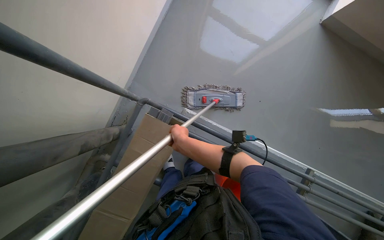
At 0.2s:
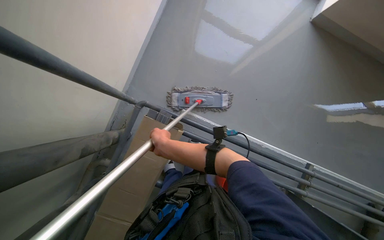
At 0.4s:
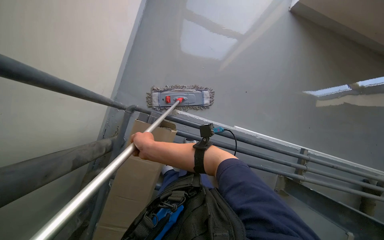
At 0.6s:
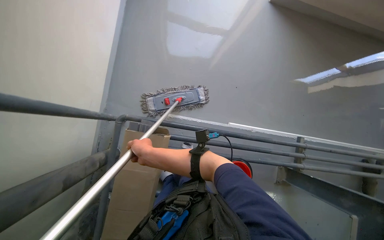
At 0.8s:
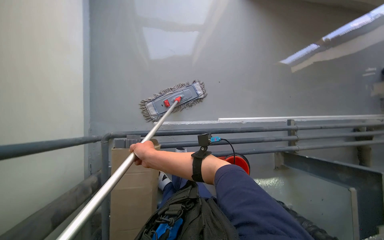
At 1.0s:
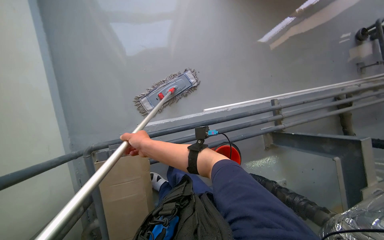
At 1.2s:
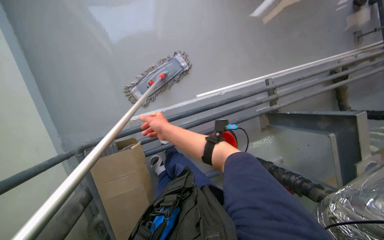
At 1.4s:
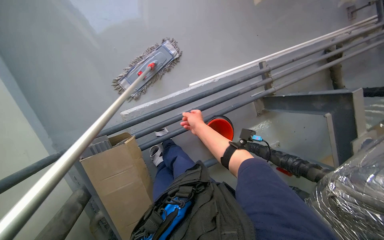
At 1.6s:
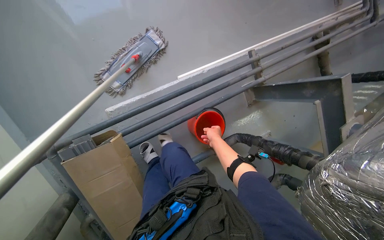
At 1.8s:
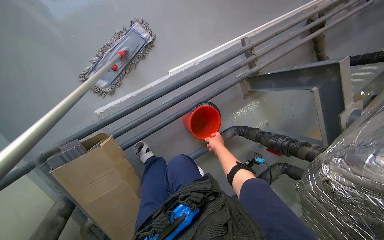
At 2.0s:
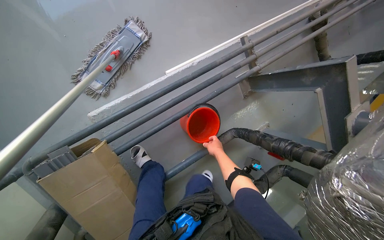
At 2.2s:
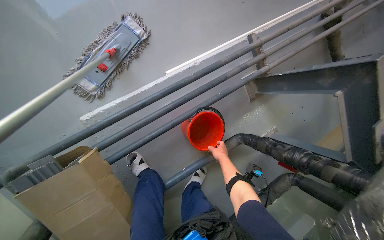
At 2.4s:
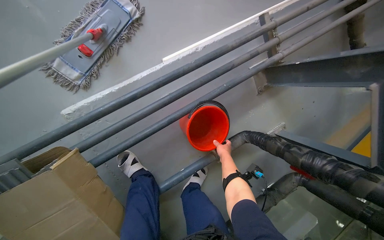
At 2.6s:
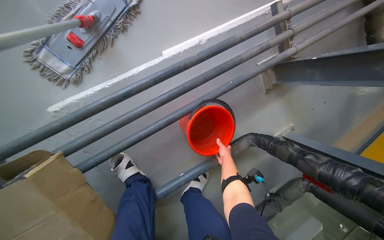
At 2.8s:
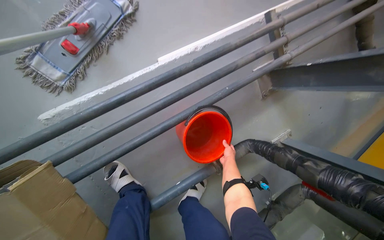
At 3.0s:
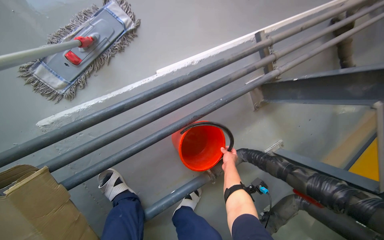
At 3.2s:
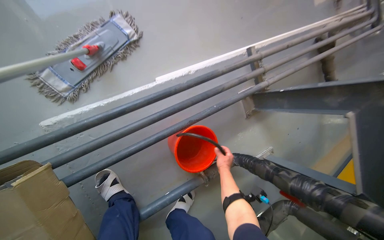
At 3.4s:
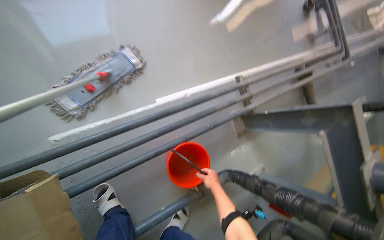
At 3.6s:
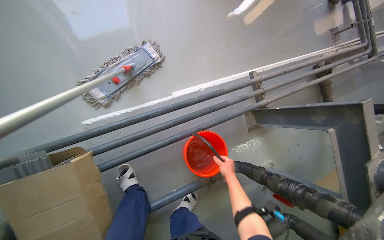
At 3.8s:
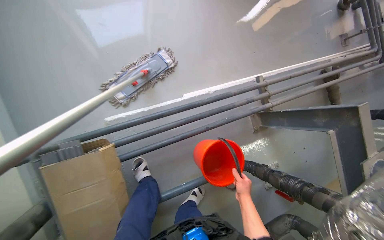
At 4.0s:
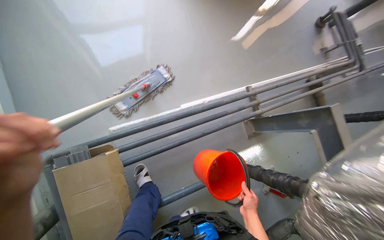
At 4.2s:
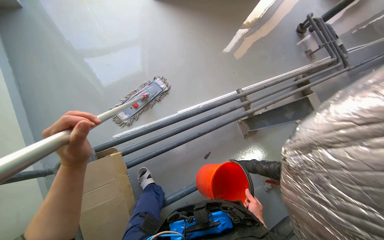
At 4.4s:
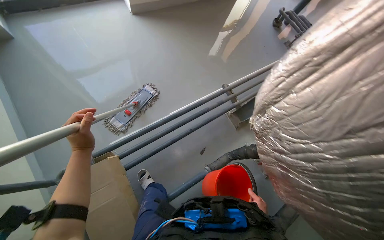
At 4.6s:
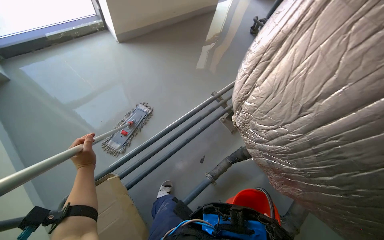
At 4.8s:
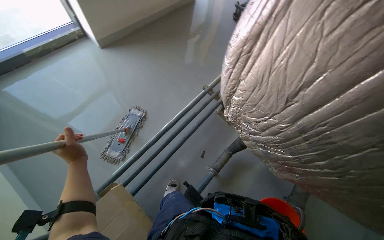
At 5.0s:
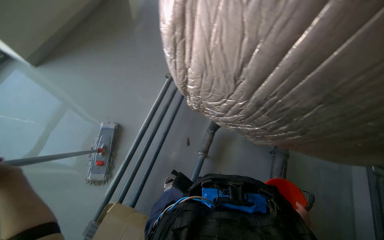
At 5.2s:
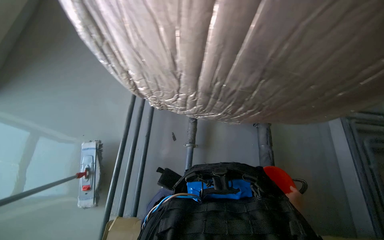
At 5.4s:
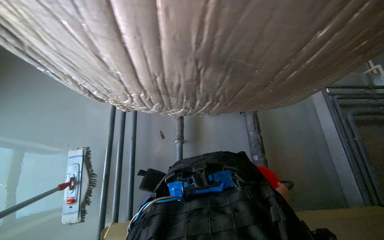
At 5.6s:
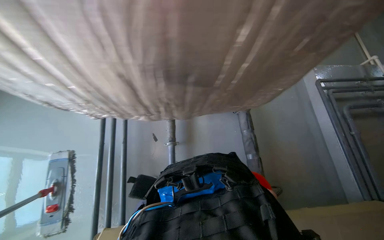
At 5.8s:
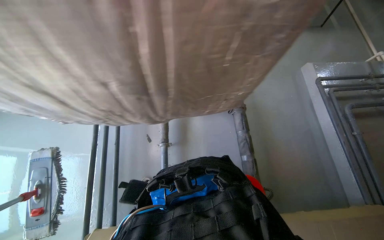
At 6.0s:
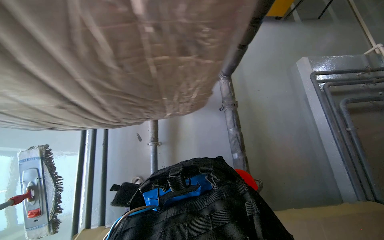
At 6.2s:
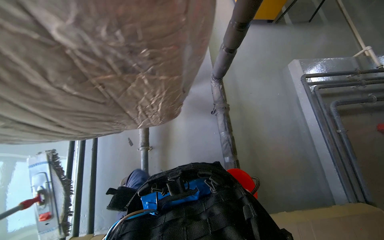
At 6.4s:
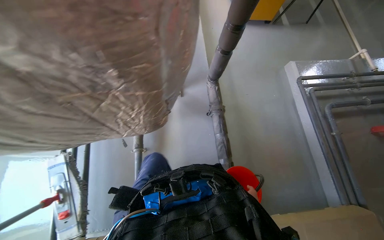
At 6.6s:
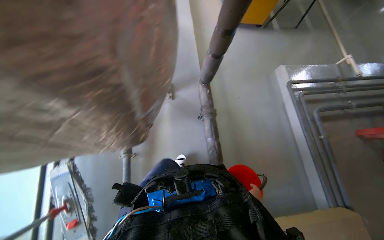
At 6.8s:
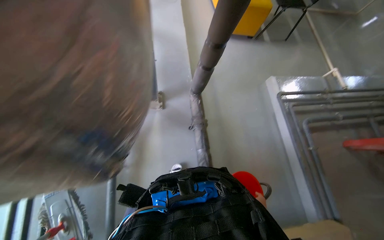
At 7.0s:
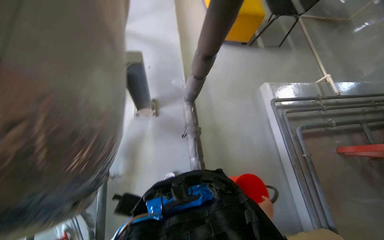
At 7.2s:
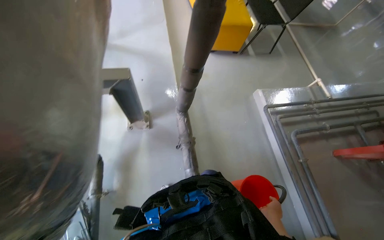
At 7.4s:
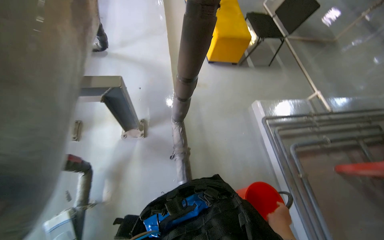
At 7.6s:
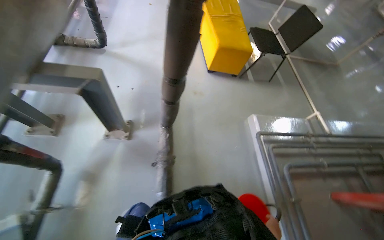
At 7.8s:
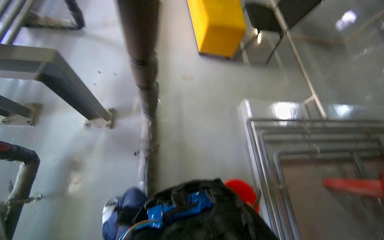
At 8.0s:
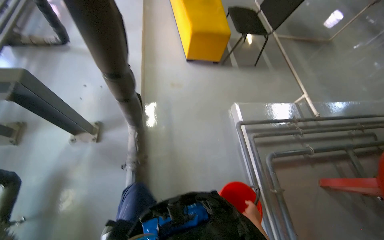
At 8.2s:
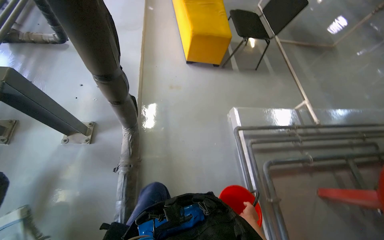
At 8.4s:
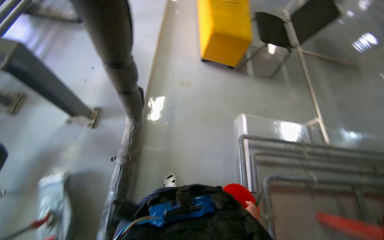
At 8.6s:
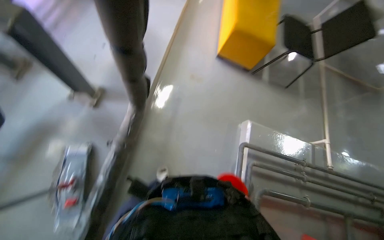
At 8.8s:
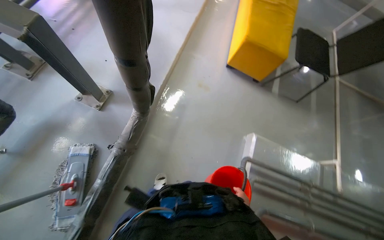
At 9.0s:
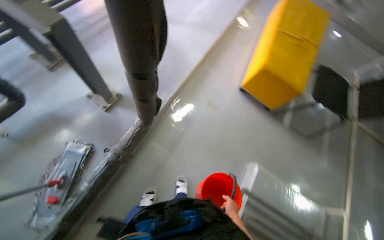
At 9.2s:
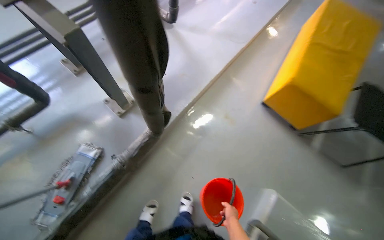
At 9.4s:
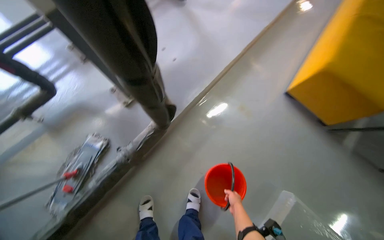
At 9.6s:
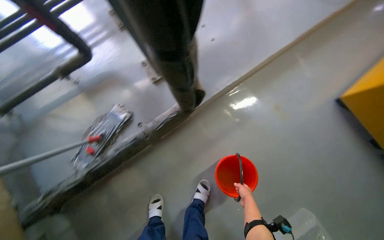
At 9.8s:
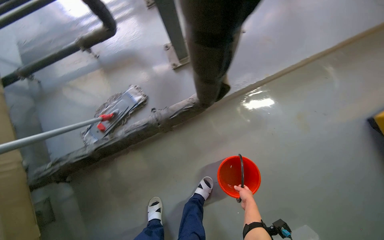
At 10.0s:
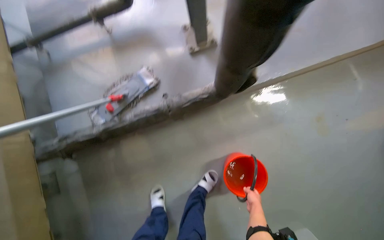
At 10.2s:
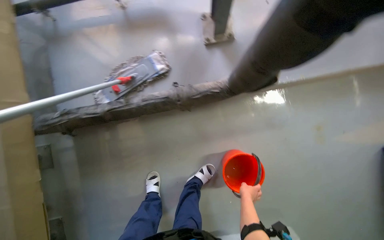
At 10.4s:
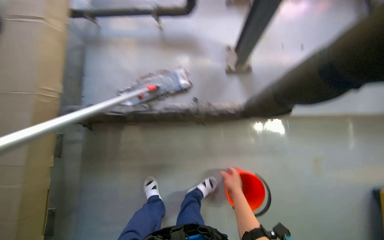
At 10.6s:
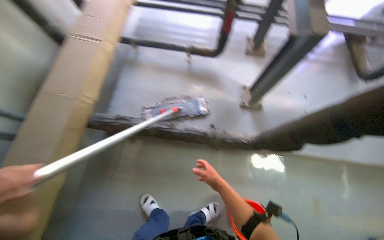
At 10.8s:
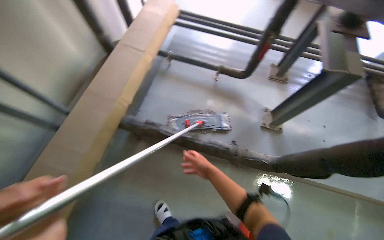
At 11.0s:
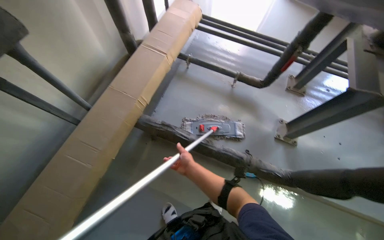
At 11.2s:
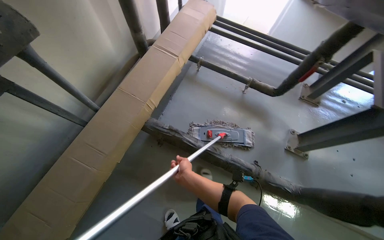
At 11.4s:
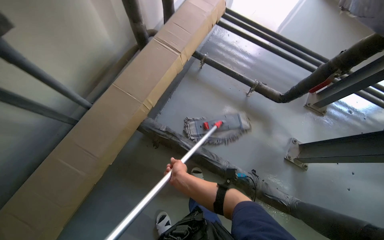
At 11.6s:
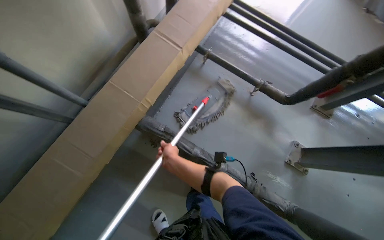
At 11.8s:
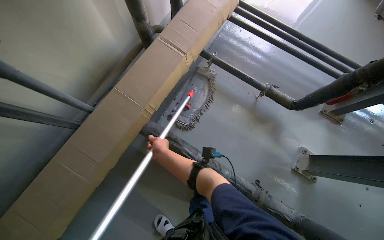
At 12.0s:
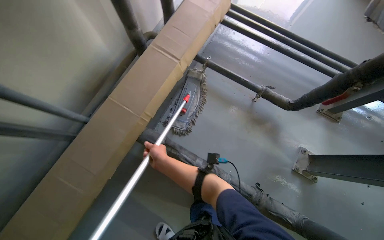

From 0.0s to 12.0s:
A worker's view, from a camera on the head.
Job: mopping floor.
The whole recording: Mopping floor. The worker mops the floor, occasionally wringing and adjusting the mop head.
From 0.0s to 1.6s: The wearer's head swings approximately 50 degrees to the right. The camera pitches downward, by roughly 15 degrees.
From 3.0s to 4.4s: The camera is carried about 60 cm. The view tilts some 25 degrees upward.
From 4.4s to 6.0s: The head travels about 40 cm. The head turns to the right by approximately 65 degrees.
From 6.0s to 7.6s: The camera is carried approximately 60 cm. The view tilts some 15 degrees upward.
From 7.6s to 9.0s: The camera travels roughly 50 cm. The wearer's head swings roughly 35 degrees to the left.
From 9.0s to 10.4s: The wearer's head swings some 55 degrees to the left. The view tilts roughly 15 degrees downward.
From 10.4s to 12.0s: The camera is carried about 60 cm. Everything in view rotates about 30 degrees clockwise.

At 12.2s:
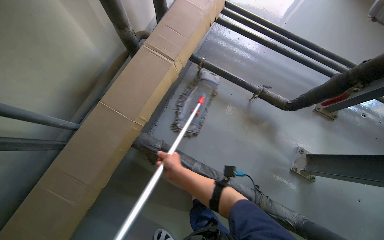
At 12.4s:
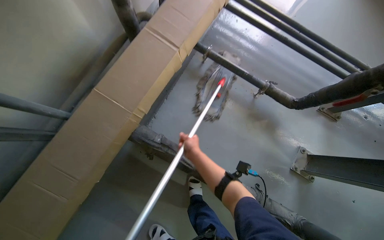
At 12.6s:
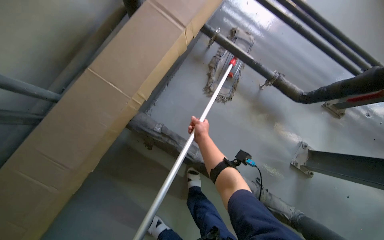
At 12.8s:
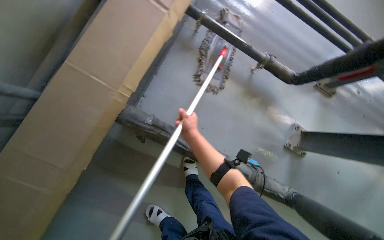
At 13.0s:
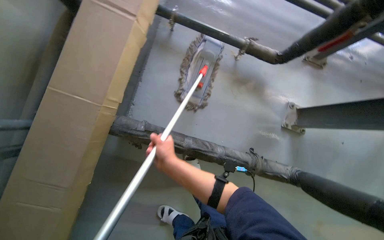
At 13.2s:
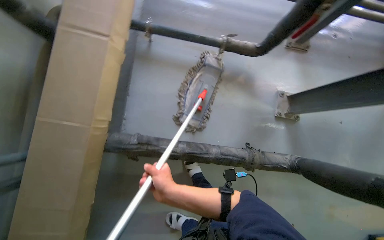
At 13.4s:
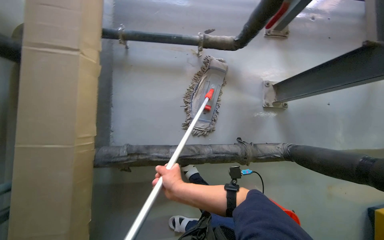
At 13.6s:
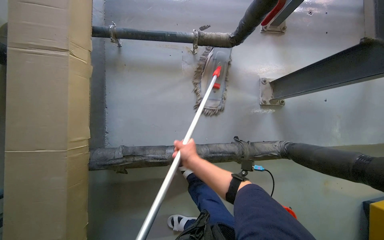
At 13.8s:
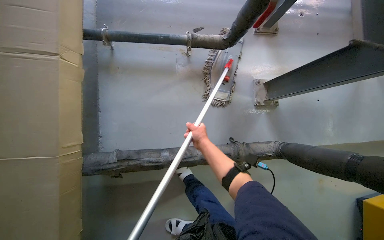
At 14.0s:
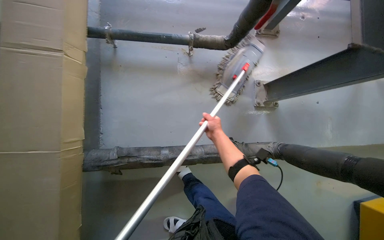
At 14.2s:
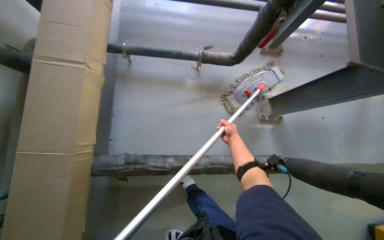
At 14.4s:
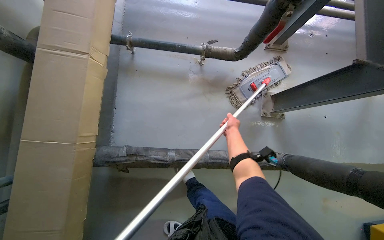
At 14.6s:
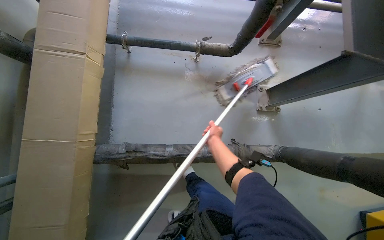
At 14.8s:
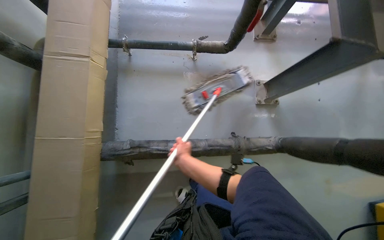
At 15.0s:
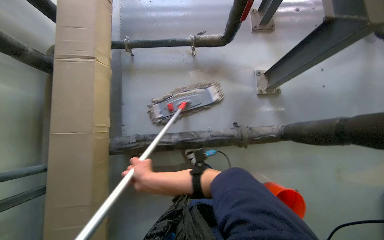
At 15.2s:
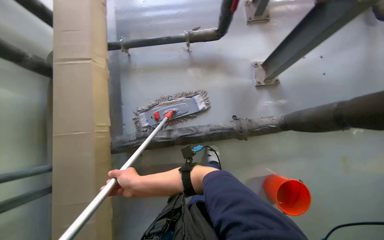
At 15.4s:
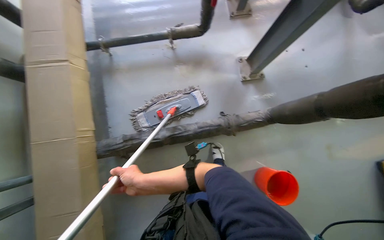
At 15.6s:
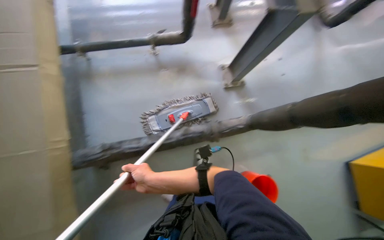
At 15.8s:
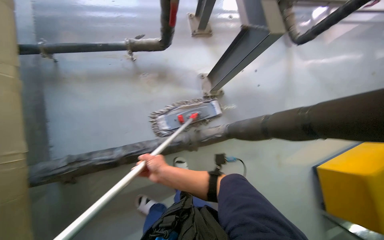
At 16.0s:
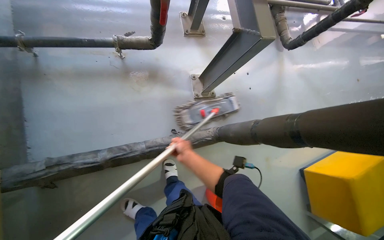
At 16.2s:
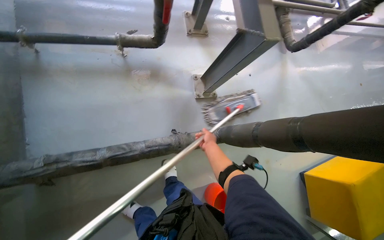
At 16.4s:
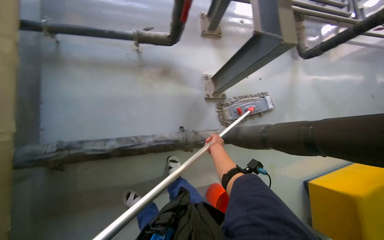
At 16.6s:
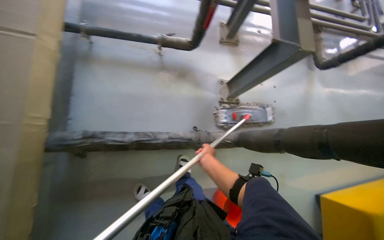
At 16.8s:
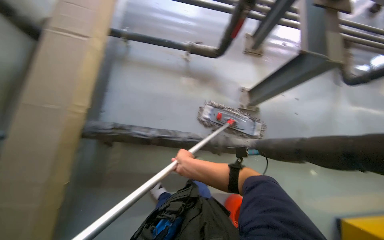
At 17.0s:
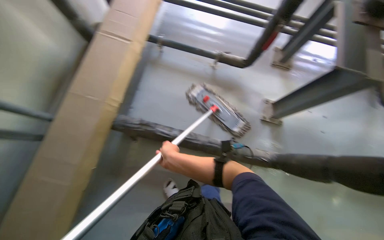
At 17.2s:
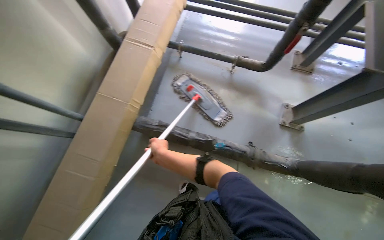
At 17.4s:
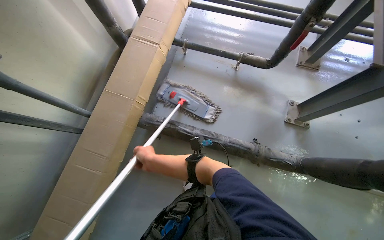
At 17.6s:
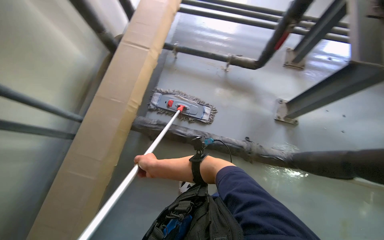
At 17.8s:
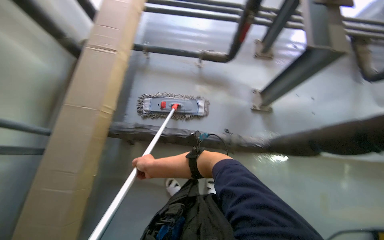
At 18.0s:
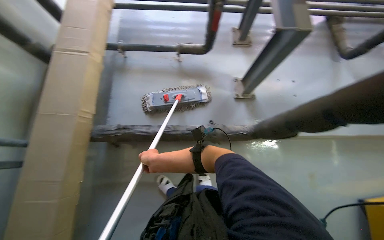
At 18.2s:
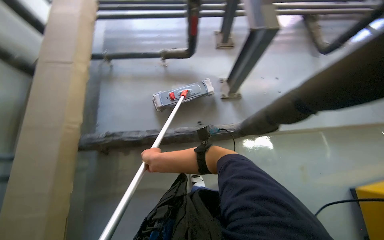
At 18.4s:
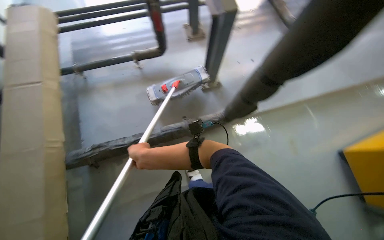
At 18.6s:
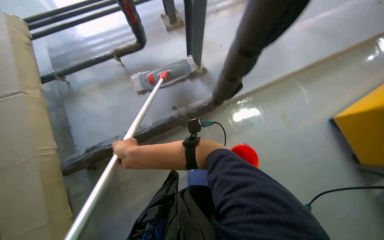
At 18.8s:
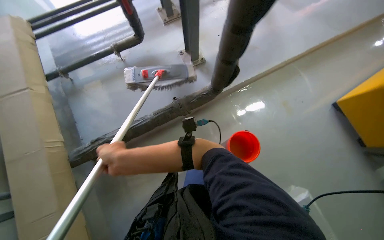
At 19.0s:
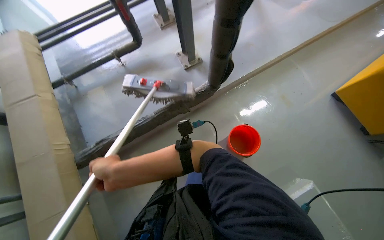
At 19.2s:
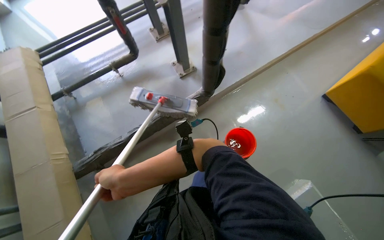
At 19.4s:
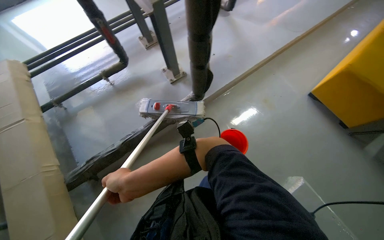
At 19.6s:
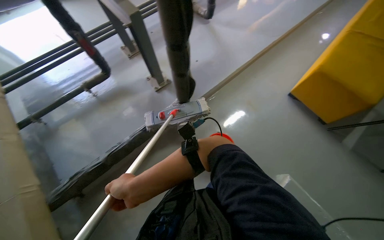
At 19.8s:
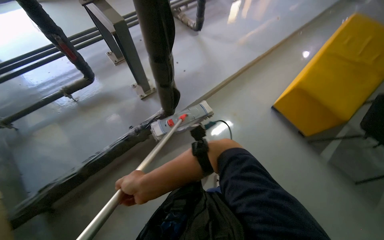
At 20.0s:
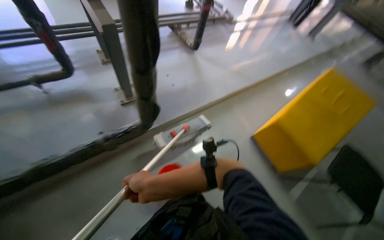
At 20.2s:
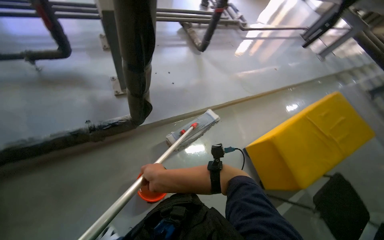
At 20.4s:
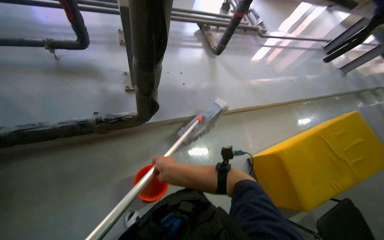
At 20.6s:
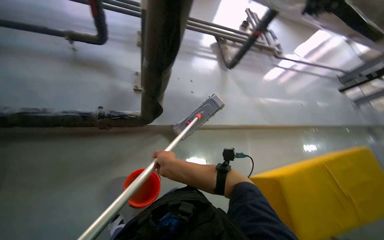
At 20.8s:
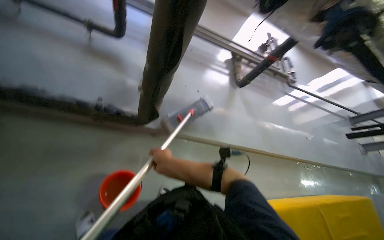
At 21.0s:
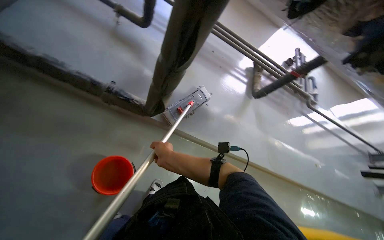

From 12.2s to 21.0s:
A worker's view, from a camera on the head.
Job: mopping floor.
The whole recording: Mopping floor. The worker mops the floor, occasionally wringing and adjusting the mop head.
From 12.2s to 13.6s: The view tilts roughly 15 degrees downward. The scene turns approximately 30 degrees counterclockwise in the picture. The right hand is displaced to the right by about 20 cm.
From 13.6s to 15.2s: The right hand shifts about 25 cm down the picture and to the left.
From 15.2s to 16.6s: The right hand travels to the right, farther from the camera and up the picture by about 40 cm.
From 16.6s to 18.0s: The right hand goes some 25 cm to the left.
From 18.0s to 19.6s: The wearer moves approximately 40 cm. Everything in view rotates some 40 degrees counterclockwise.
From 19.6s to 21.0s: The camera pitches upward, by about 15 degrees. The scene rotates clockwise by some 60 degrees.
